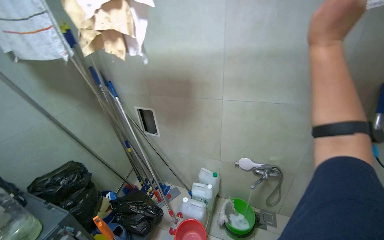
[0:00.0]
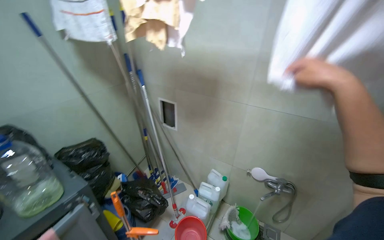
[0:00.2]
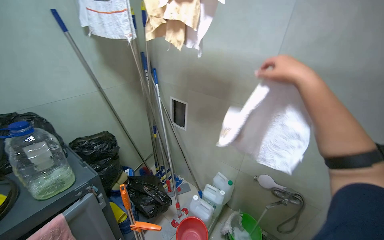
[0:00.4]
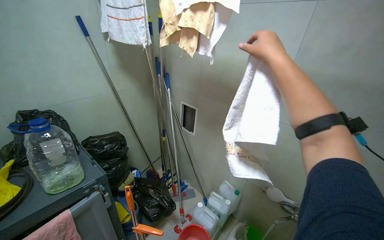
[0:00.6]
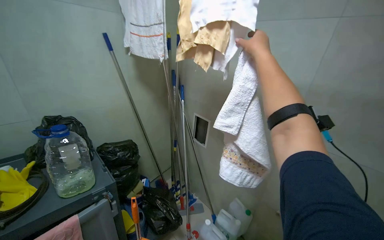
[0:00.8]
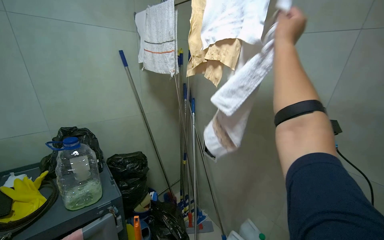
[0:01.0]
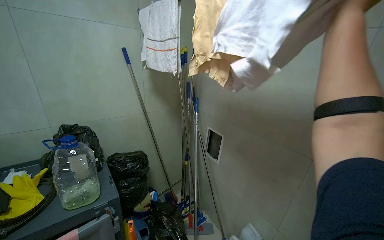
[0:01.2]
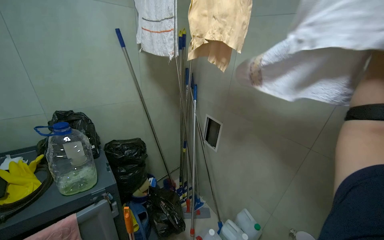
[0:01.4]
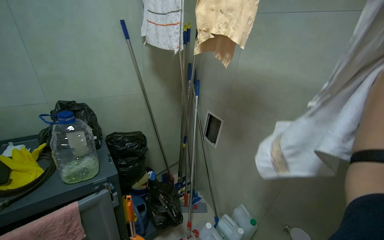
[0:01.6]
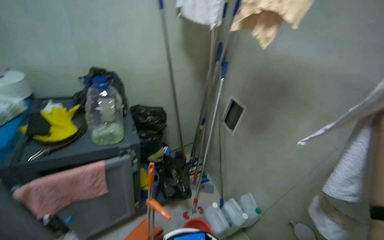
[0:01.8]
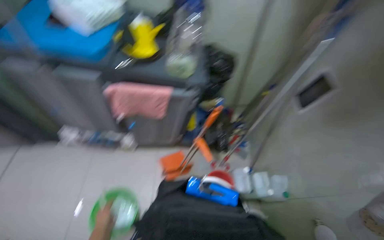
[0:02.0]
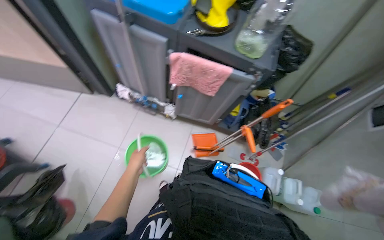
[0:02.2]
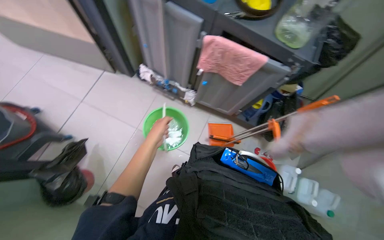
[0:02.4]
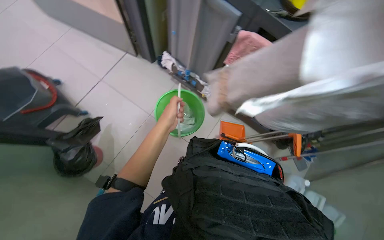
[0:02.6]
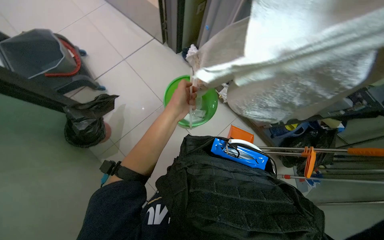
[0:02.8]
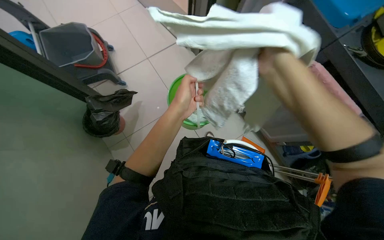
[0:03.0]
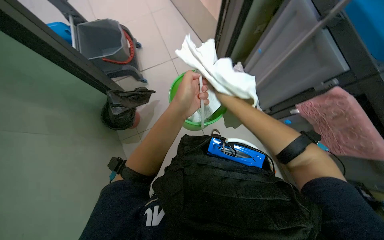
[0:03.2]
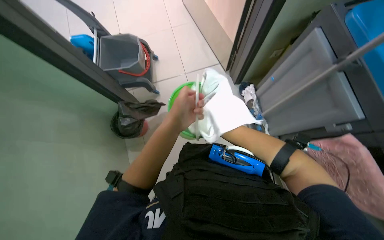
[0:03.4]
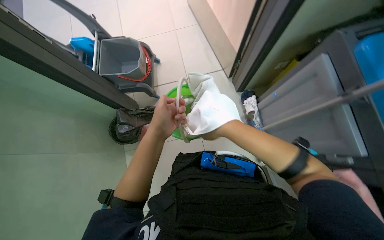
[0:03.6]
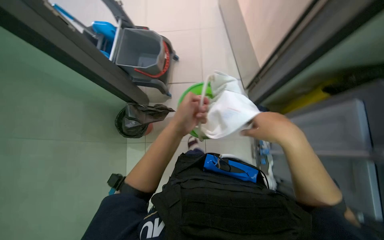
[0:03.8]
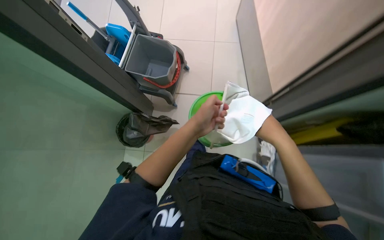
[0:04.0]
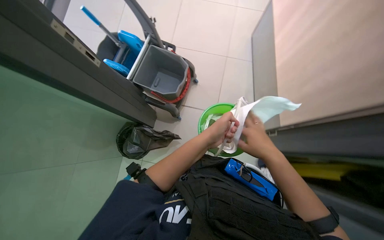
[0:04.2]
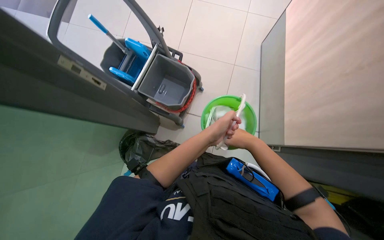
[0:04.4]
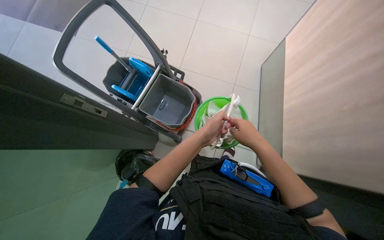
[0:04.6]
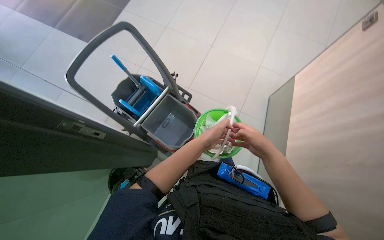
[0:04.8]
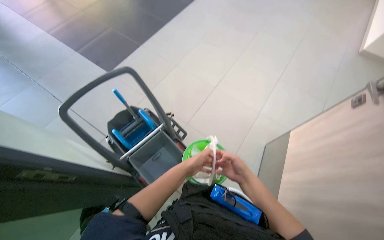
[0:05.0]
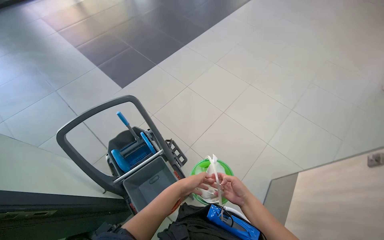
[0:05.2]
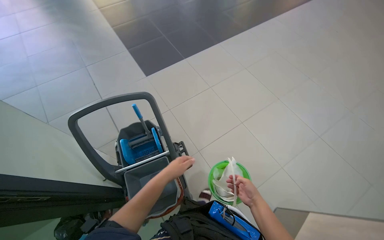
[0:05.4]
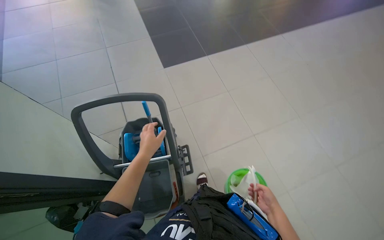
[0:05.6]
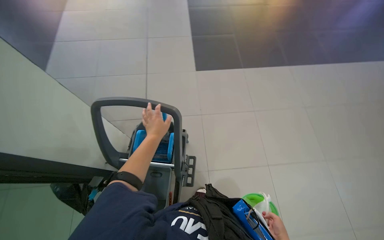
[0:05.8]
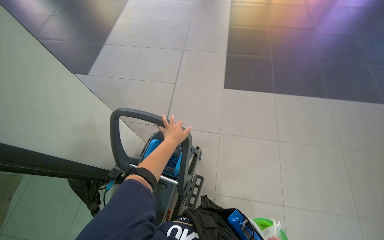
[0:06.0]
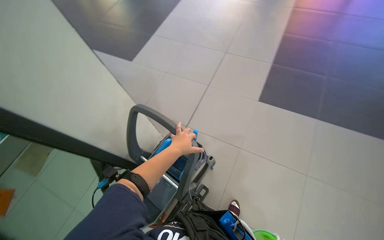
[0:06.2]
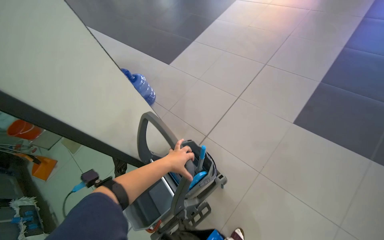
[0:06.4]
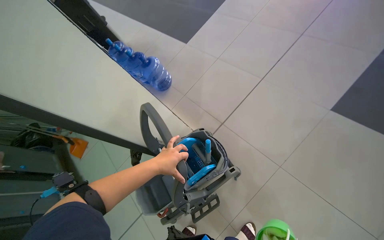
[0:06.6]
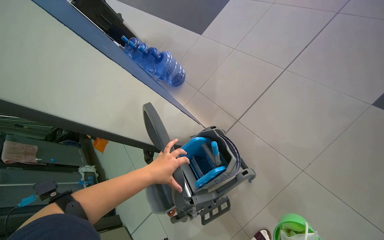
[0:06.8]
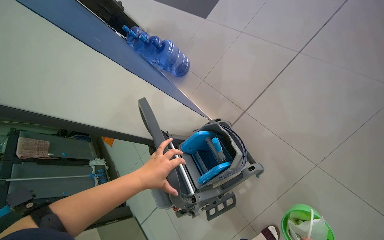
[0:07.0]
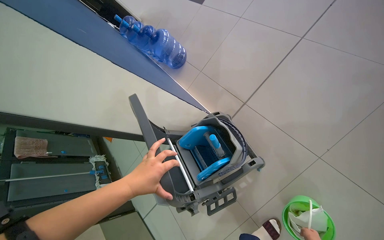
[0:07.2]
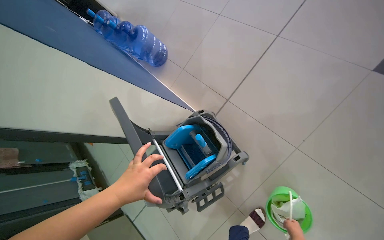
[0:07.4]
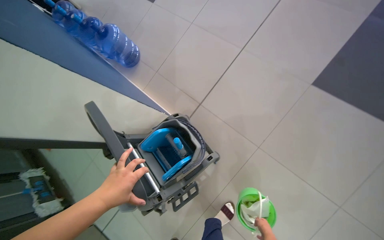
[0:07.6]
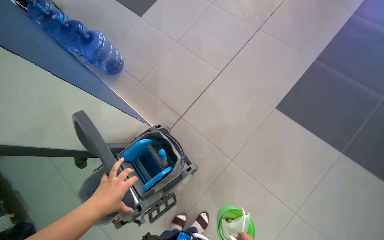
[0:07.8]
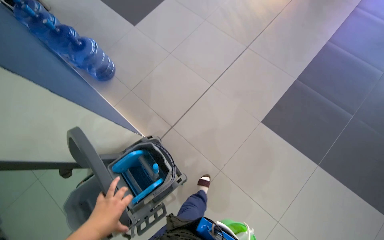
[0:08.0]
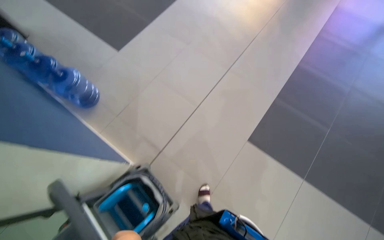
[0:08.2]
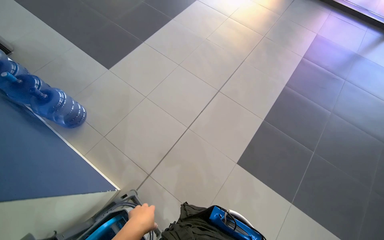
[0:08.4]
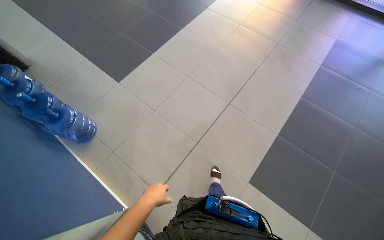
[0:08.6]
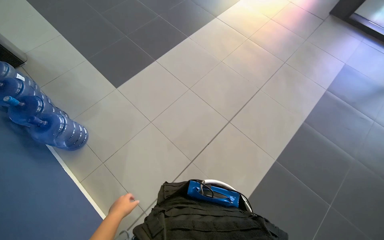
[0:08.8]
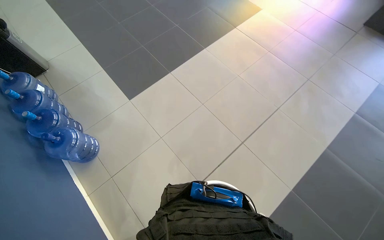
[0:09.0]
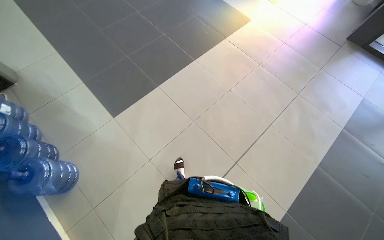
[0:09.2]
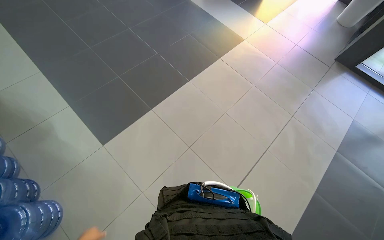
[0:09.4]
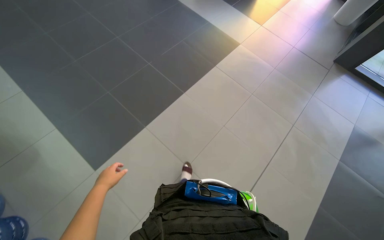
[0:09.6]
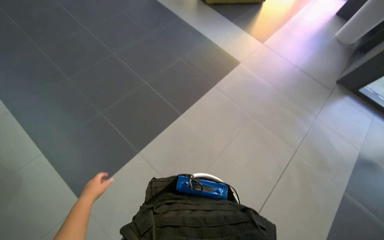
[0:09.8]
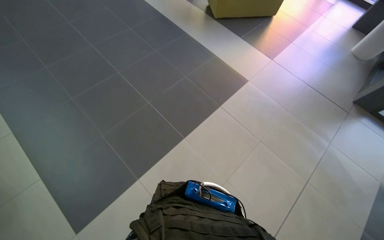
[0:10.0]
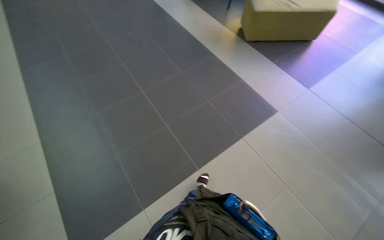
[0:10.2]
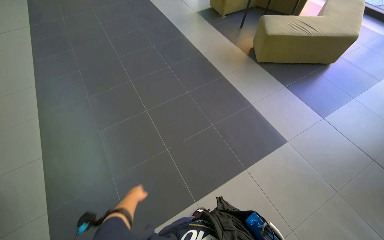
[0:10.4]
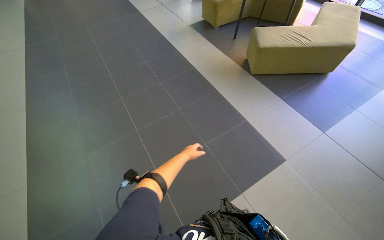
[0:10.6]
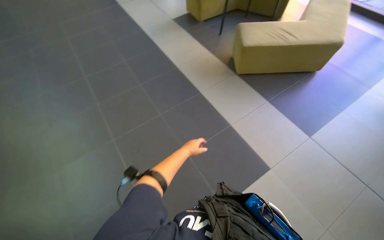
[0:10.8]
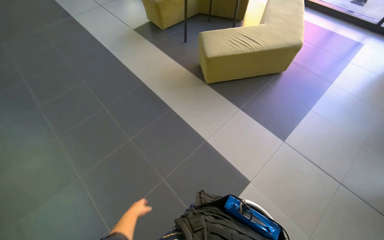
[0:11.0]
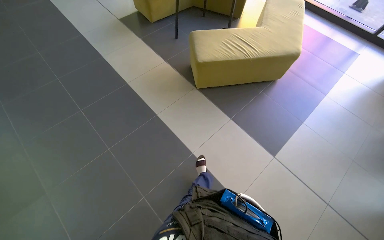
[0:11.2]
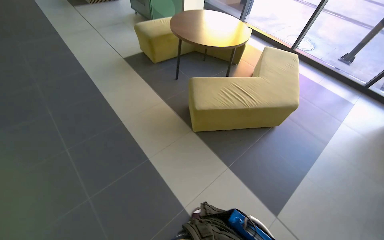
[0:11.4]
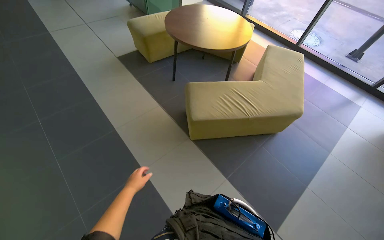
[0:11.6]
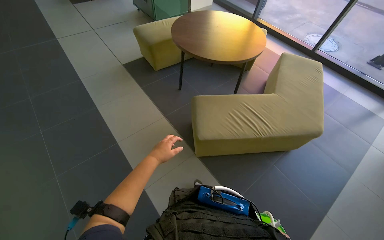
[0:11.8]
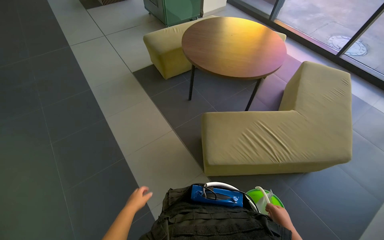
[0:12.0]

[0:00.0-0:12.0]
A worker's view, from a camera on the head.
Job: preparing cleaning supplies.
The whole recording: Preparing cleaning equipment and solution. The worker pours liquid, adds and wrings cloths, moves the mop cart and bucket, fills the bucket with water, and adds soap.
0:00.0 to 0:01.6: The wearer's head swings roughly 35 degrees to the left.
0:01.6 to 0:03.0: The camera is carried about 40 cm. The wearer looks some 95 degrees further to the left. The camera pitches downward, by roughly 35 degrees.
0:03.0 to 0:04.4: The camera travels approximately 60 cm. The scene rotates clockwise by about 45 degrees.
0:04.4 to 0:06.0: The camera is carried roughly 80 cm. The head rotates about 85 degrees to the left. The wearer looks roughly 20 degrees further upward.
0:06.0 to 0:07.6: The camera is carried some 50 cm. The head turns to the left by roughly 35 degrees. The view tips downward by approximately 15 degrees.
0:07.6 to 0:09.0: The wearer moves roughly 90 cm. The wearer looks approximately 15 degrees further upward.
0:09.0 to 0:10.4: The camera is carried roughly 1.5 m. The view tilts roughly 10 degrees upward.
0:10.4 to 0:12.0: The camera is carried approximately 2 m.

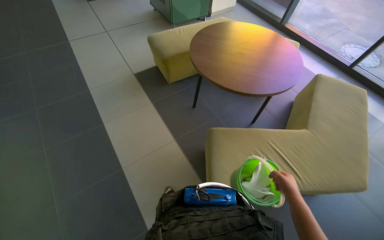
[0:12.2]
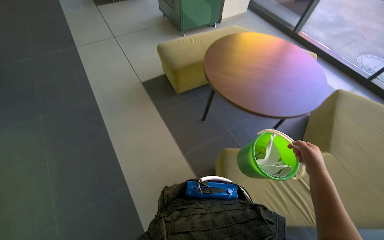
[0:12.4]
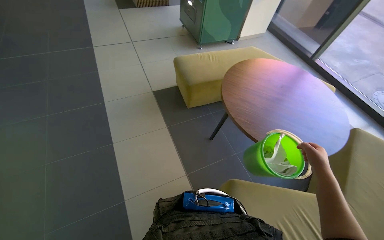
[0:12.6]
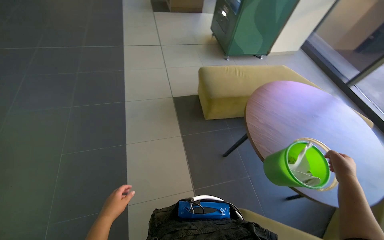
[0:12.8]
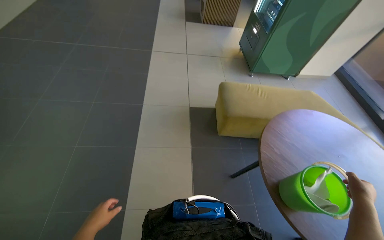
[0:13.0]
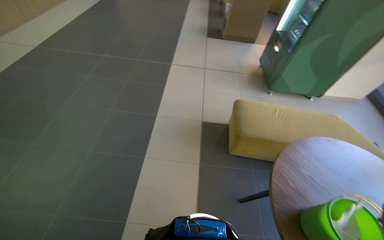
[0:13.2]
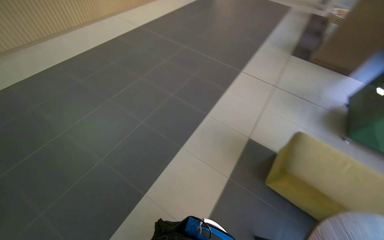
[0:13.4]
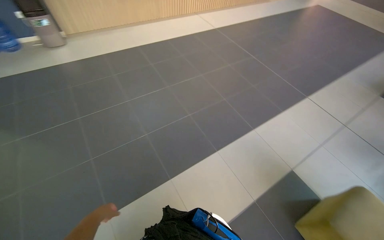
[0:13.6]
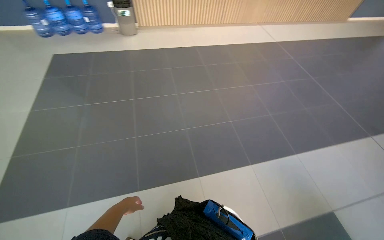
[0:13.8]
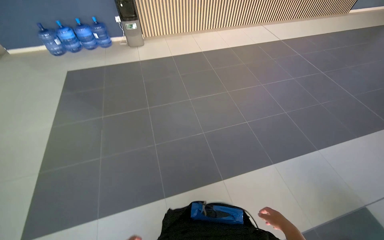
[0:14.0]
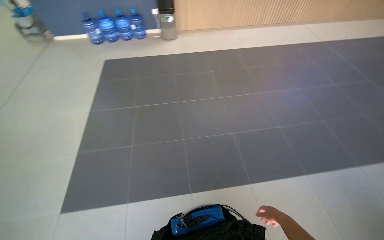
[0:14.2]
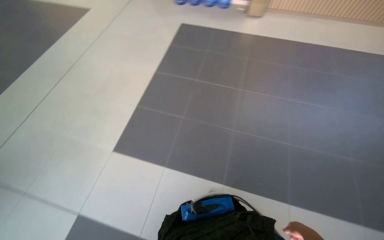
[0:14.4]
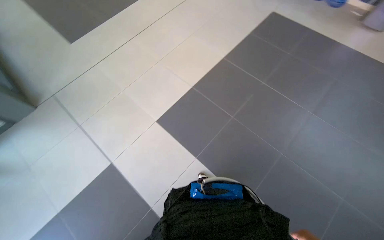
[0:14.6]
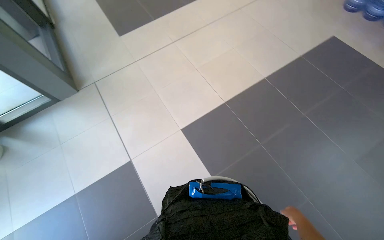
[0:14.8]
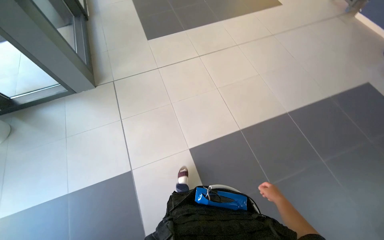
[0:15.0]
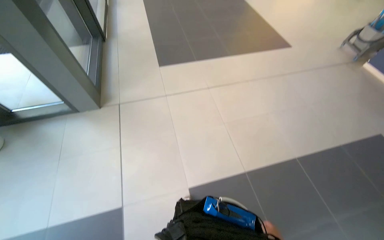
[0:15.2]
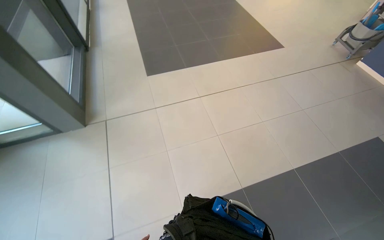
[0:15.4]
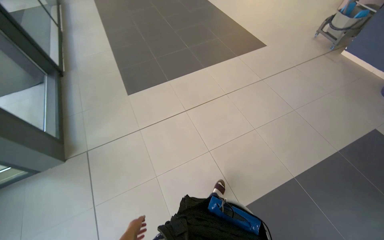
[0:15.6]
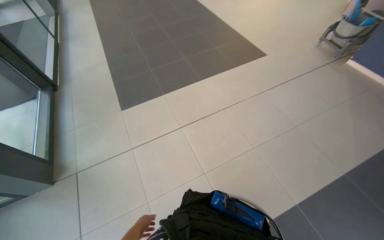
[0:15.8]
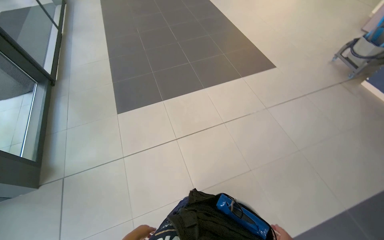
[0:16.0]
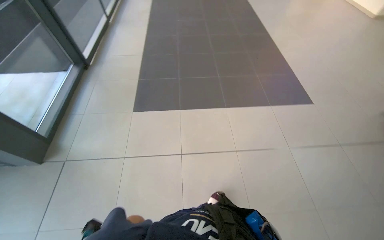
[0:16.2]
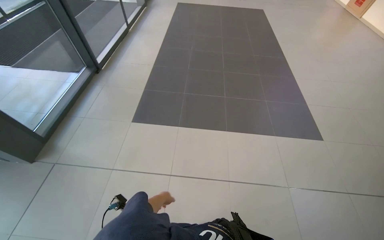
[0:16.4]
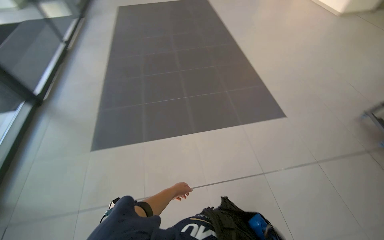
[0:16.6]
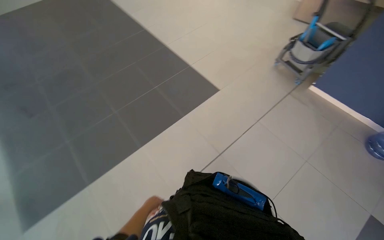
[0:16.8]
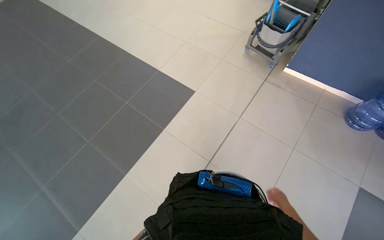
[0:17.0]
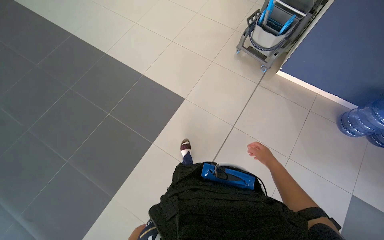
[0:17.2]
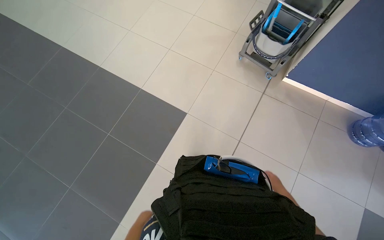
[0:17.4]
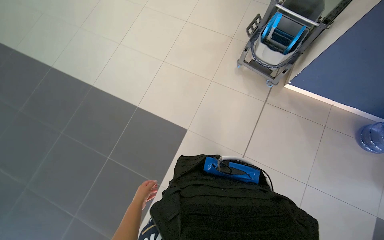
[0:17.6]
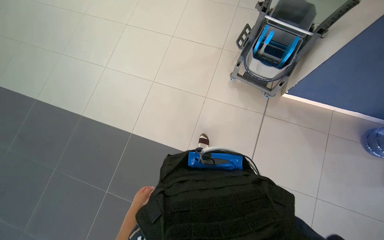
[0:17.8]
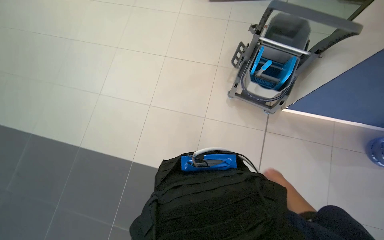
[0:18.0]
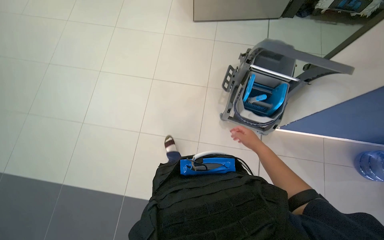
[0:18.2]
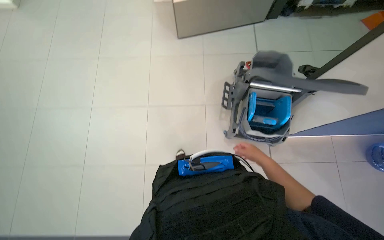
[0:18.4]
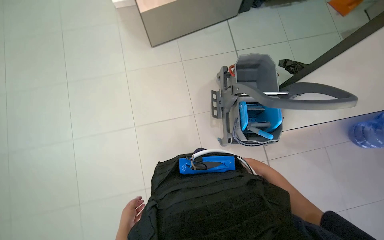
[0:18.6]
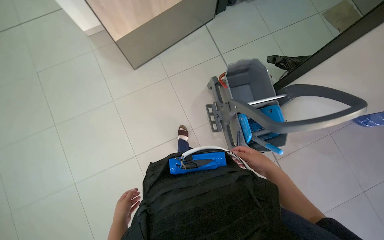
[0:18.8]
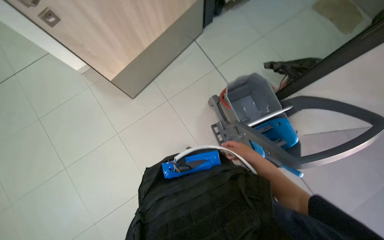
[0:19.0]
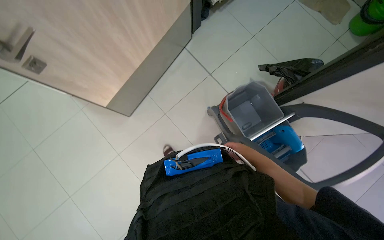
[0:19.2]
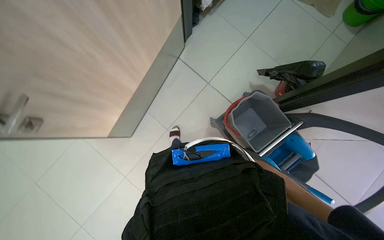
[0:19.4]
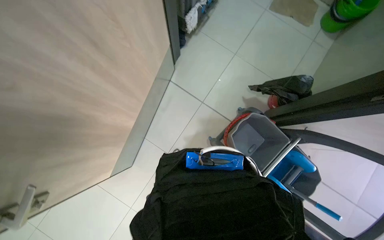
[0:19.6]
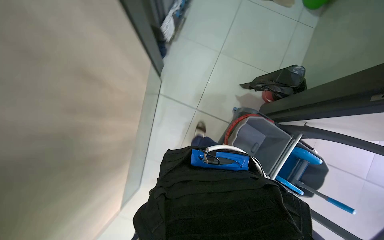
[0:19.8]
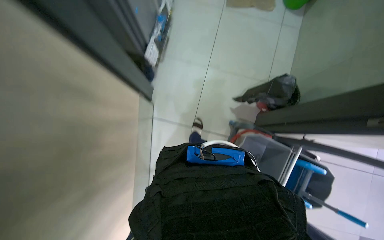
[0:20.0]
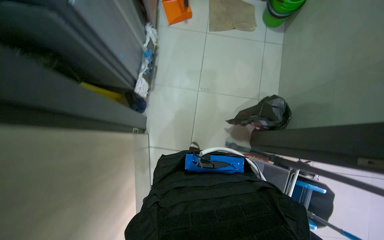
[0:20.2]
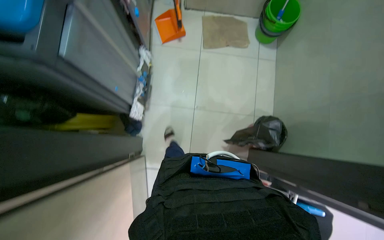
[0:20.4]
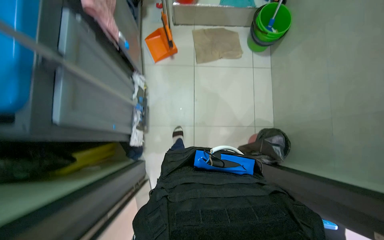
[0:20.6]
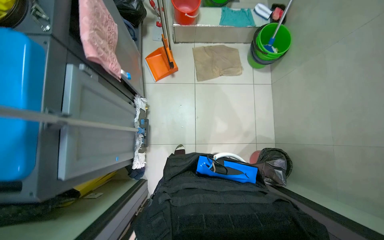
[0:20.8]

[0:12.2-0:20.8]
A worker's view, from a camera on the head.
Job: preparing cleaning supplies.
The whole recording: Preparing cleaning equipment and solution. The worker pours liquid, adds and wrings cloths, moves the mop cart and bucket, fills the bucket with water, and adds soap.
0:12.2 to 0:13.6: The camera is carried approximately 60 cm. The head rotates some 90 degrees to the left. The view tips upward by about 15 degrees.
0:13.6 to 0:15.0: The camera is carried roughly 80 cm. The wearer's head swings about 75 degrees to the left.
0:15.0 to 0:16.6: The camera travels approximately 2 m.
0:18.0 to 0:19.4: The camera travels some 1 m. The wearer's head swings roughly 60 degrees to the right.
0:19.4 to 0:20.8: The head travels approximately 1 m. The scene rotates counterclockwise by roughly 40 degrees.
